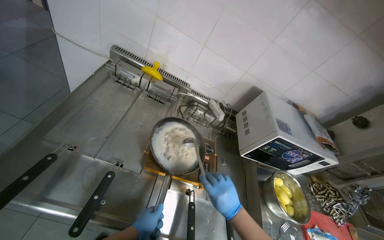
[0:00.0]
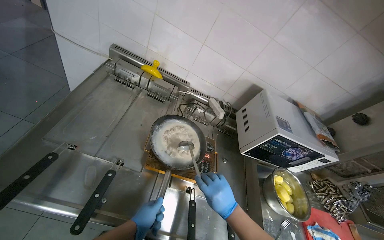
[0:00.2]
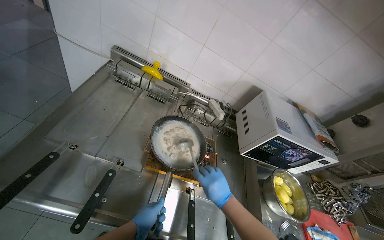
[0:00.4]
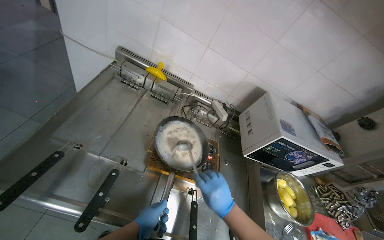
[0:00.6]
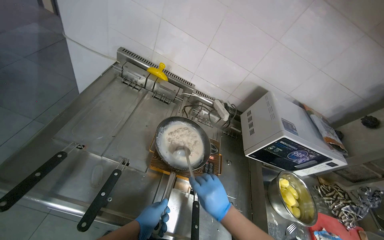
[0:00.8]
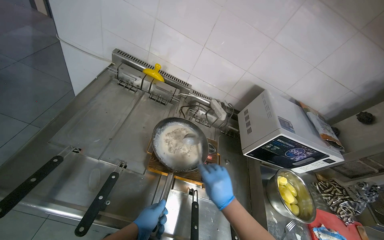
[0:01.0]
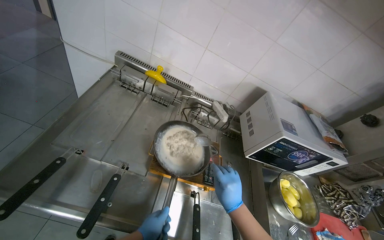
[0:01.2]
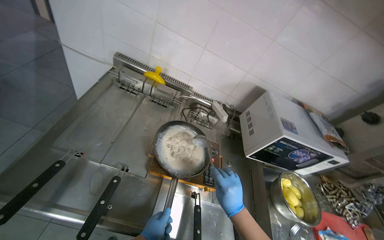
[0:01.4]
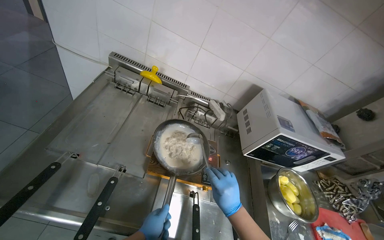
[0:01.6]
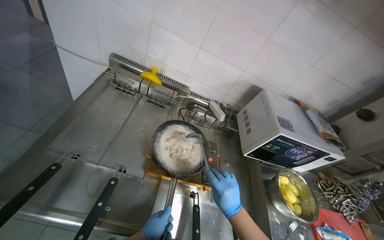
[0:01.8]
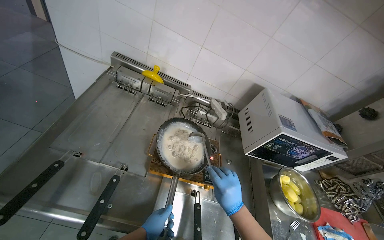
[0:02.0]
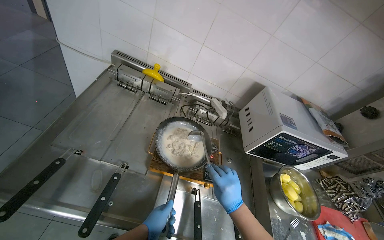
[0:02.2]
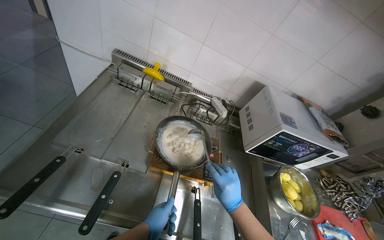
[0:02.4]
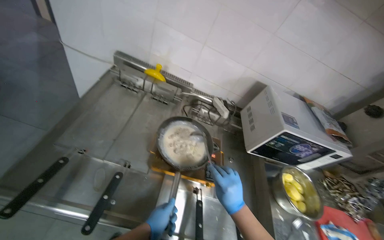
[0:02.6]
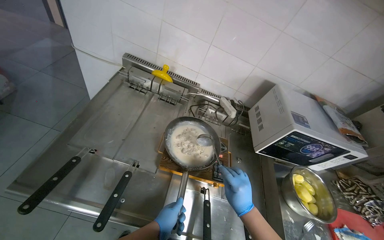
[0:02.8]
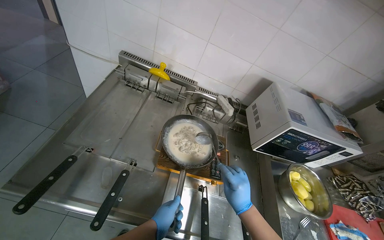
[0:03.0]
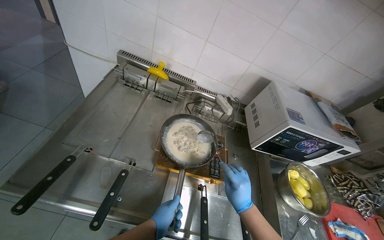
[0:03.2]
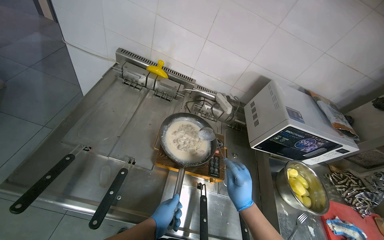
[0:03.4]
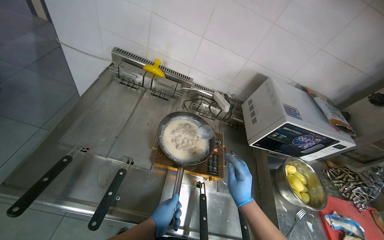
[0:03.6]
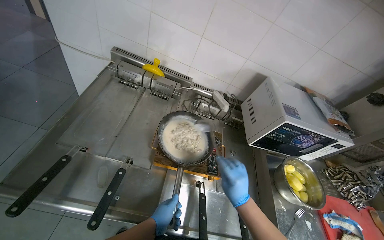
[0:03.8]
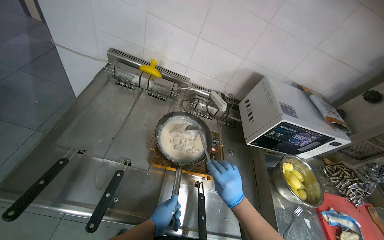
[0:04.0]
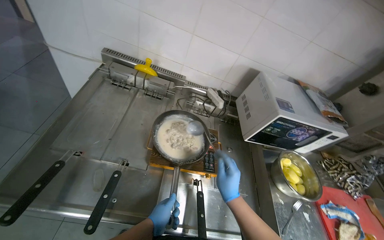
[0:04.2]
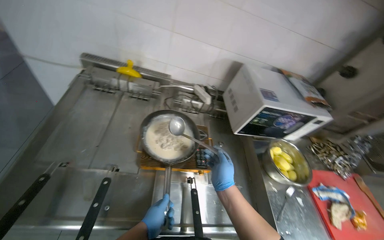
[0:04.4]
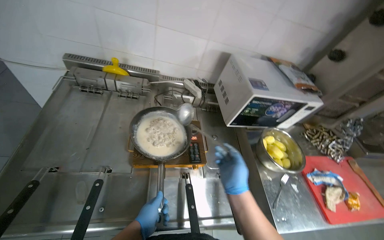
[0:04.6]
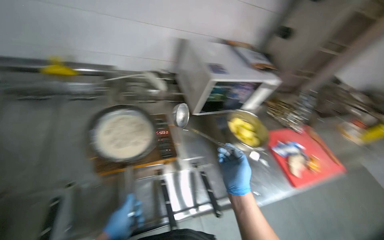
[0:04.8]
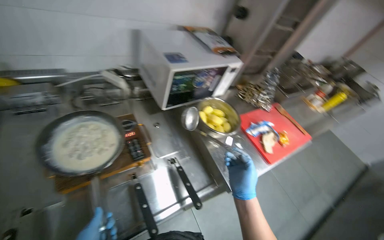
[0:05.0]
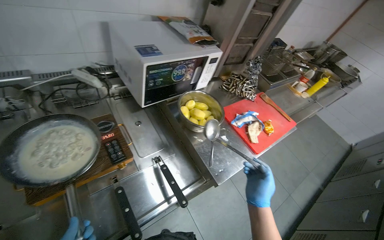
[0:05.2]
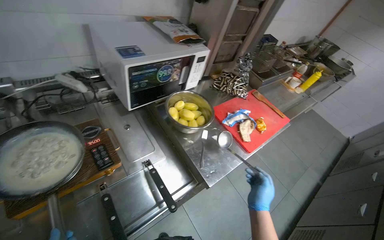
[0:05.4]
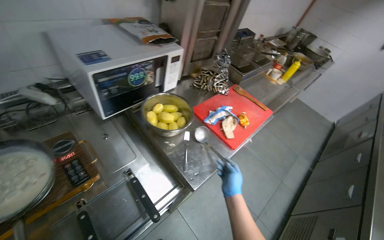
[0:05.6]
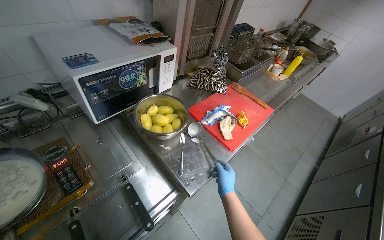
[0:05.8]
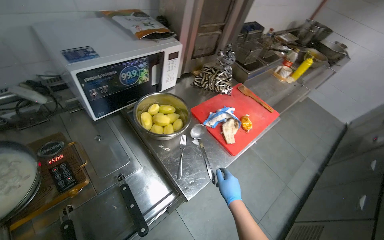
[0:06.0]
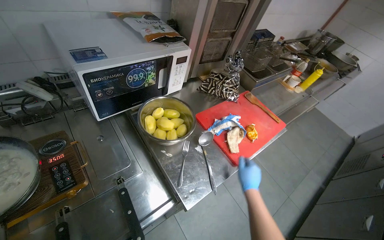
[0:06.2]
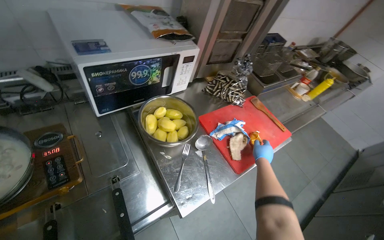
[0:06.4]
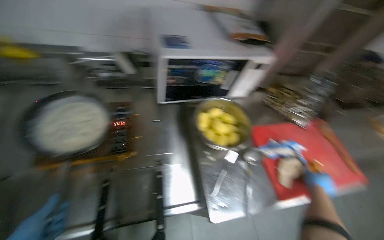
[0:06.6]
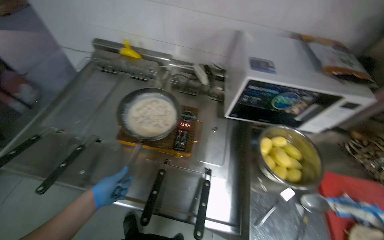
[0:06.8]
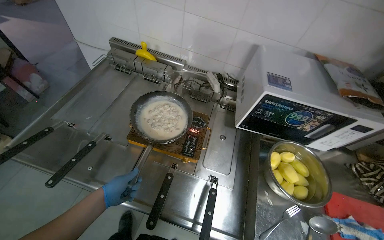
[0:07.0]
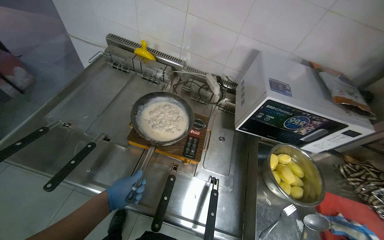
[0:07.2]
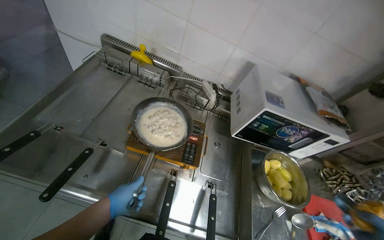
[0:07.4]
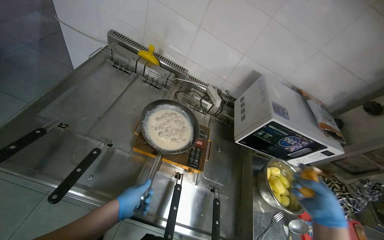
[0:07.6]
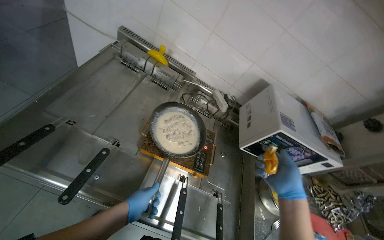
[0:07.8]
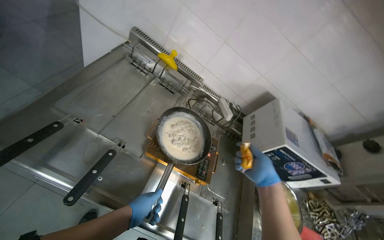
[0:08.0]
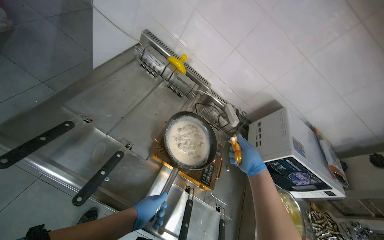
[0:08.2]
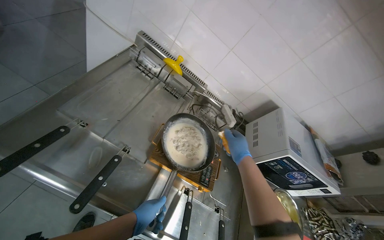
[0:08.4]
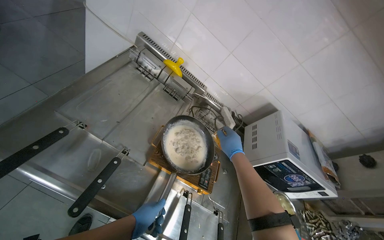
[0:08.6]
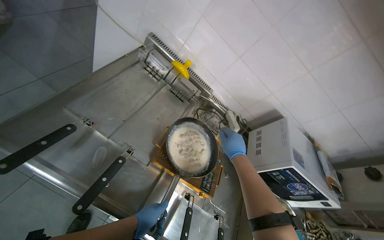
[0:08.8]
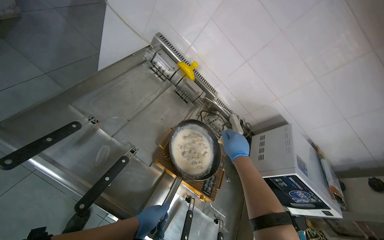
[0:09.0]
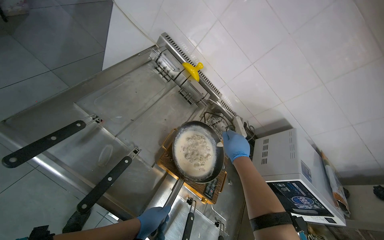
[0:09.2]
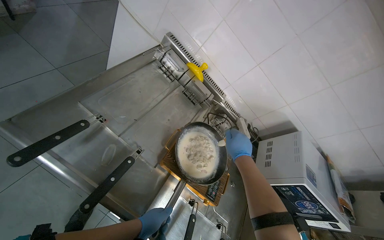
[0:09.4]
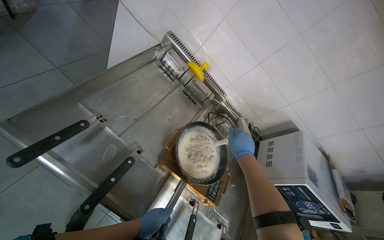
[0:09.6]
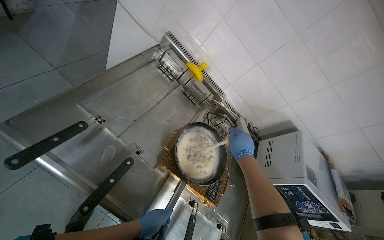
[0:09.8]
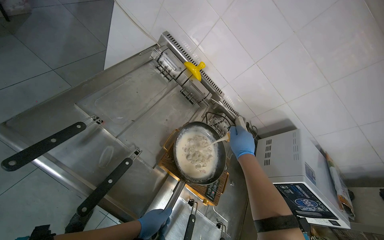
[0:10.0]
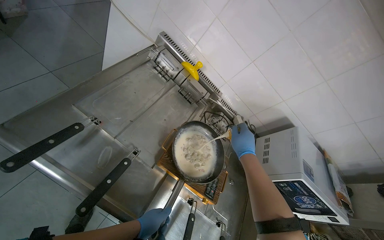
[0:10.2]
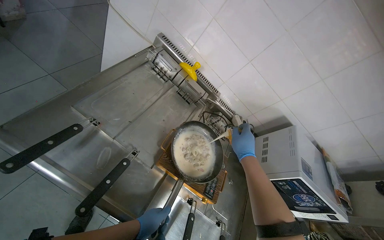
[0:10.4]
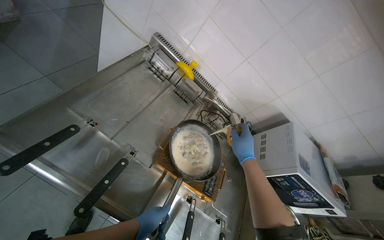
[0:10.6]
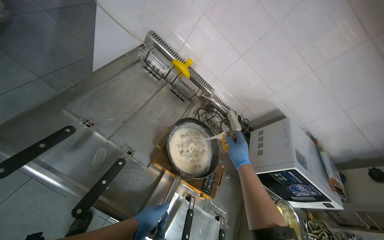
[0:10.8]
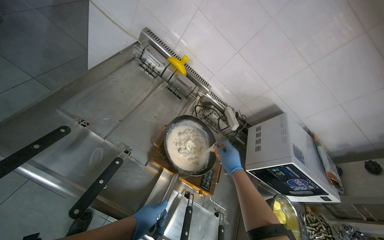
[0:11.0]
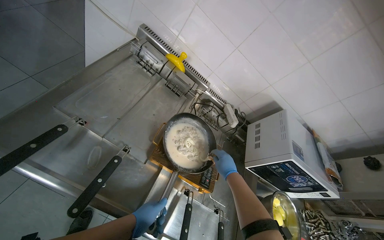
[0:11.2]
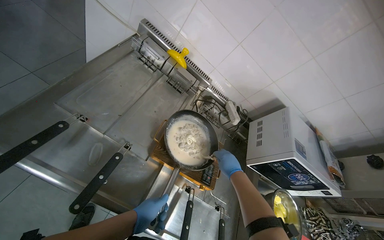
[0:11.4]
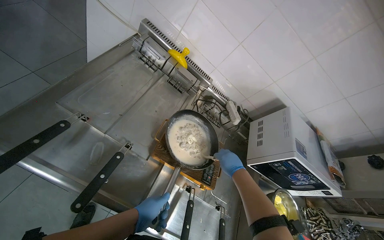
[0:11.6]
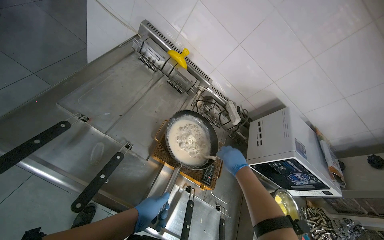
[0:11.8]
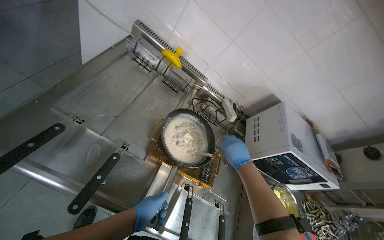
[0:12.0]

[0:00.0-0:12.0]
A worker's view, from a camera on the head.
Job: cooking food.
The whole recording: Stirring ingredients in pan. The worker stirs ingredients in a pan on the stove with a ladle.
0:03.0 to 0:04.4: The hands make small movements and keep their place.
0:04.4 to 0:06.0: The camera travels approximately 40 cm. The head turns to the right by approximately 40 degrees.
0:06.0 to 0:07.6: The wearer looks roughly 55 degrees further to the left.
0:07.6 to 0:09.0: The right hand is displaced up the picture and to the left by some 40 cm.
0:09.0 to 0:10.4: The hands are busy where they are.

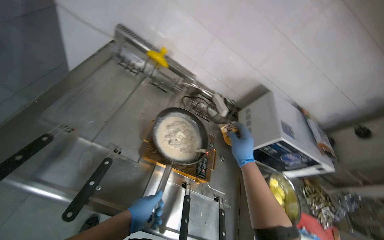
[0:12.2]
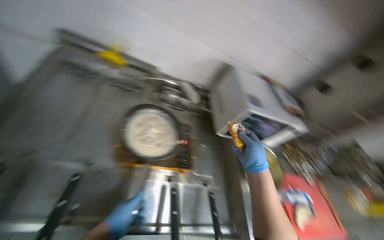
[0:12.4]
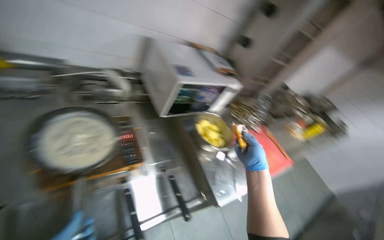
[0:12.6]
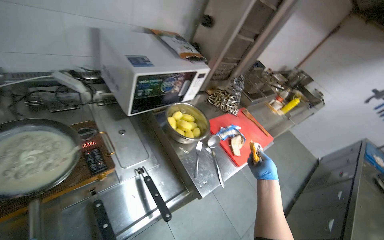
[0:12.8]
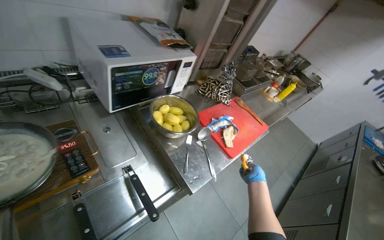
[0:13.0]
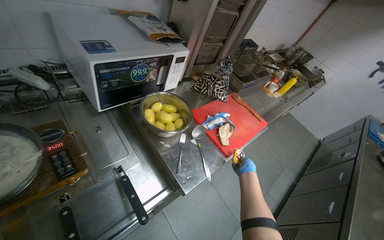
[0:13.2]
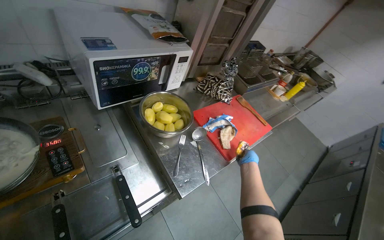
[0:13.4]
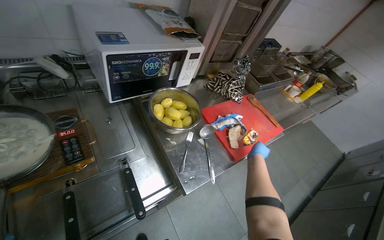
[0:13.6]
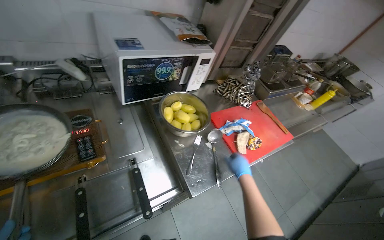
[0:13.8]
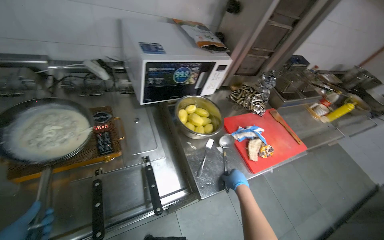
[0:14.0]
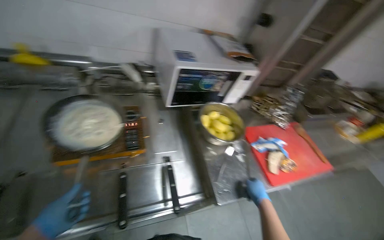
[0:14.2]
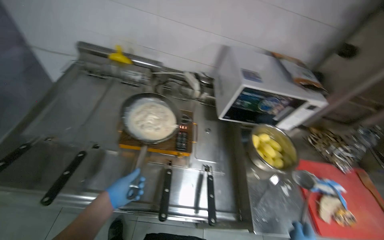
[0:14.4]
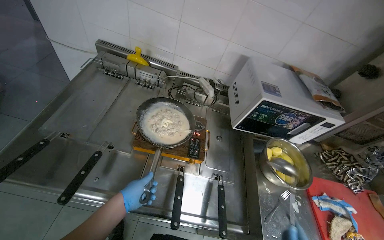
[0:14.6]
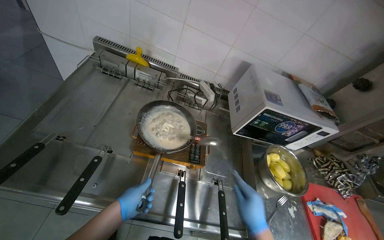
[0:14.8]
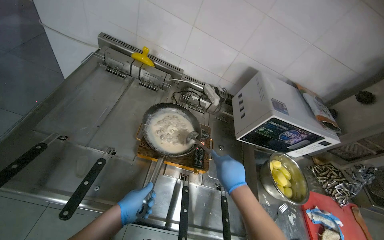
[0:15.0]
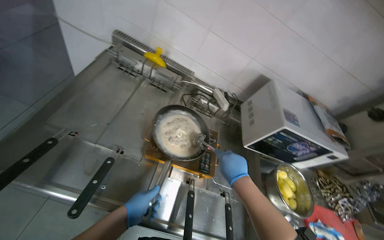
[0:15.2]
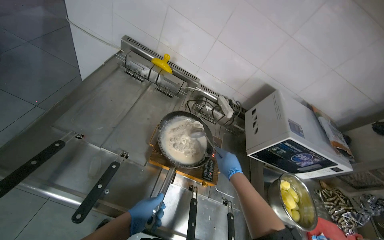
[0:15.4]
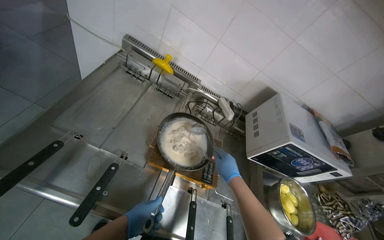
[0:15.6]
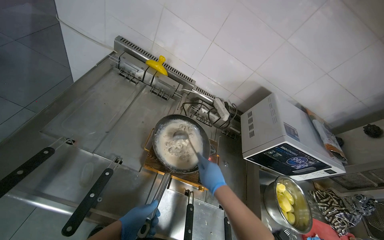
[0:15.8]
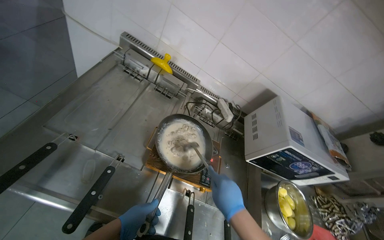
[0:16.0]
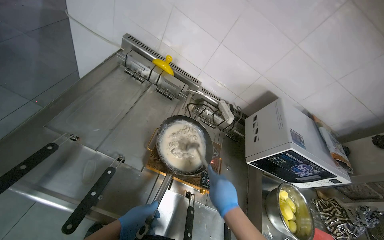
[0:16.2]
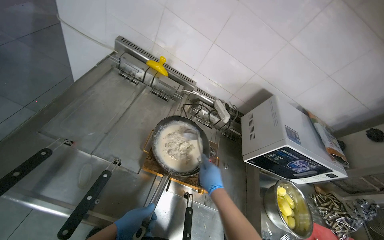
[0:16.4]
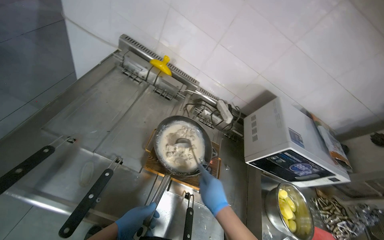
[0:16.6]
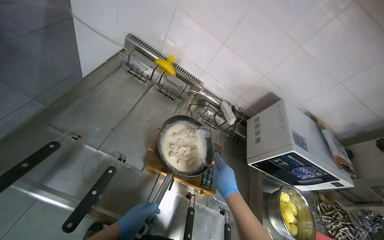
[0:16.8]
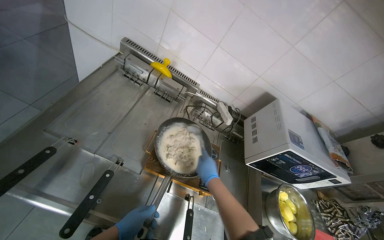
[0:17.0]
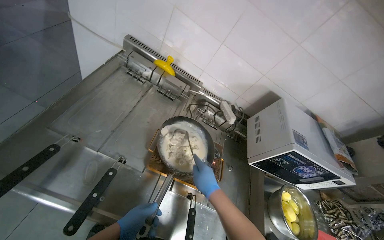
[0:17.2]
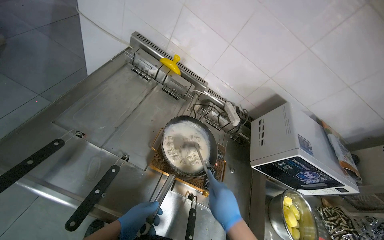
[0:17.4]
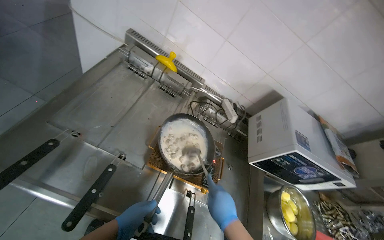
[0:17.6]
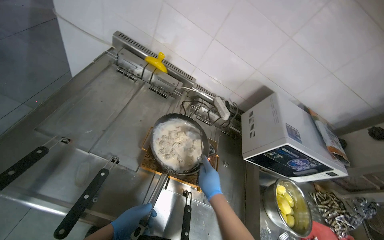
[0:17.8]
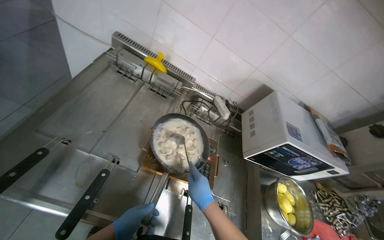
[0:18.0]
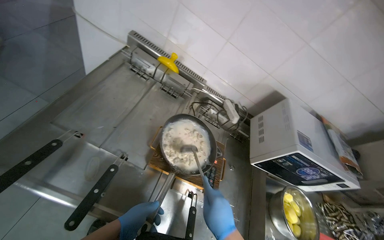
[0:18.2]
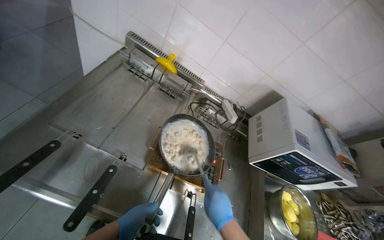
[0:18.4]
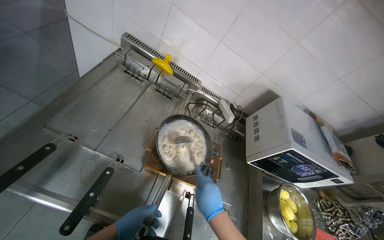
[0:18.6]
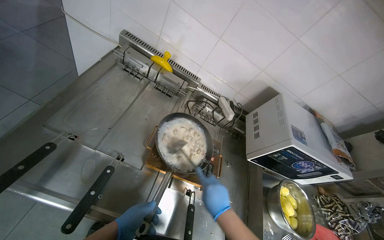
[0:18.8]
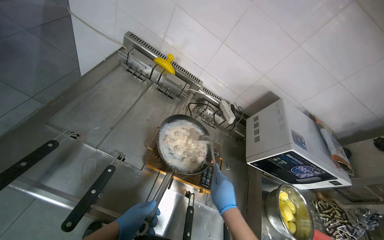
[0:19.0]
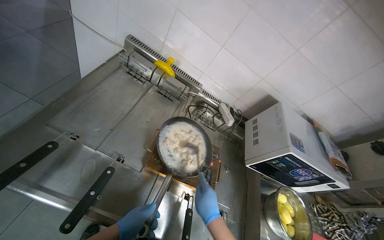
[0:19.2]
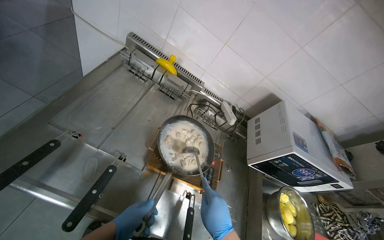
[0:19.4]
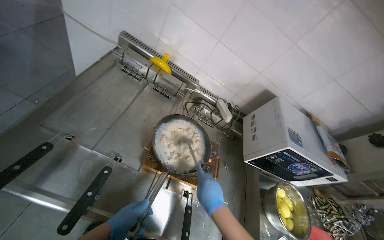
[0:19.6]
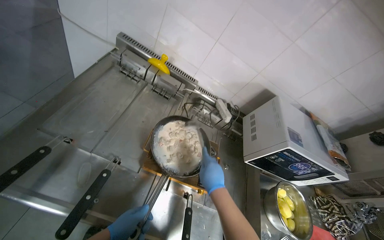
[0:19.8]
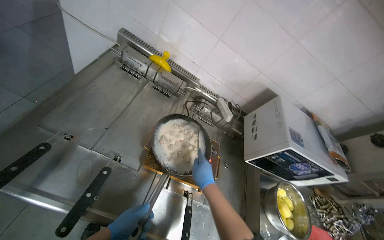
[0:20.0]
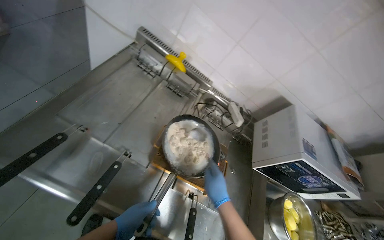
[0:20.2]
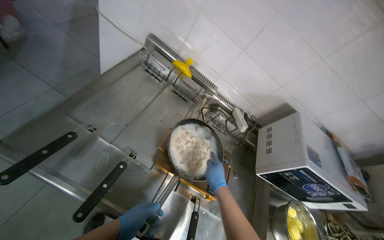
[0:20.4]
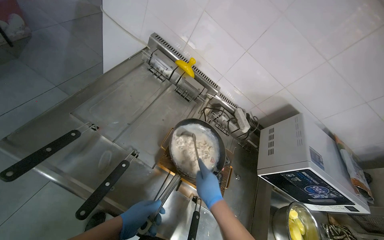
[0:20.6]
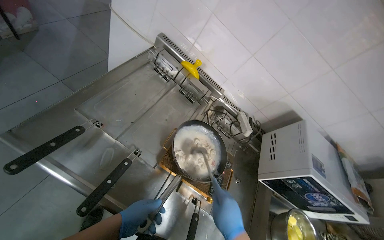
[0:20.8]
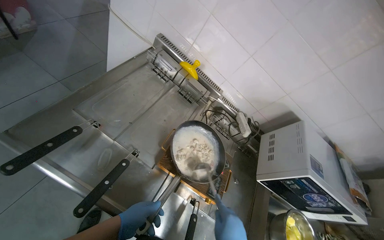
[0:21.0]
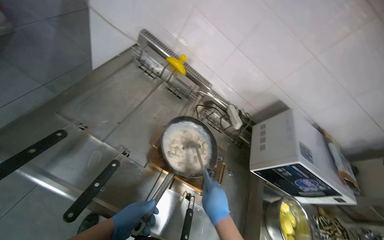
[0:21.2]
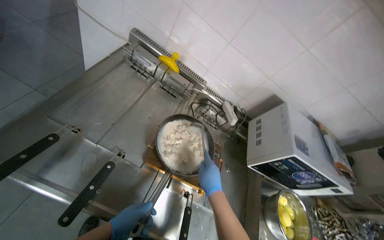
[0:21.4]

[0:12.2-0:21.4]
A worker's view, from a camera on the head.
Job: cooking food.
The whole recording: Stirring ingredients in pan. The worker stirs ingredients in a pan on the stove with a ladle.
0:12.2 to 0:13.8: The camera travels approximately 50 cm. The wearer's head swings roughly 40 degrees to the right. The view tilts about 15 degrees downward.
0:13.8 to 0:15.2: The camera is carried some 40 cm. The wearer's head swings about 40 degrees to the left.
0:15.2 to 0:16.8: The right hand goes nearer and farther, roughly 15 cm each way, reversing 2 times.
0:18.4 to 0:19.8: The hands make small movements and keep their place.
